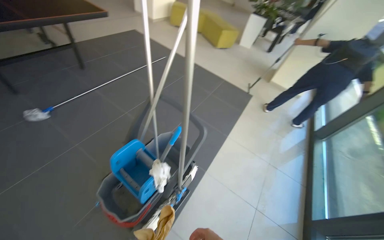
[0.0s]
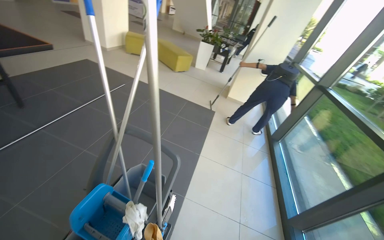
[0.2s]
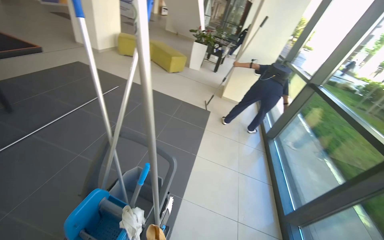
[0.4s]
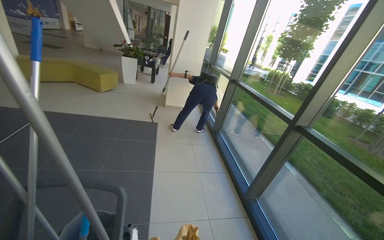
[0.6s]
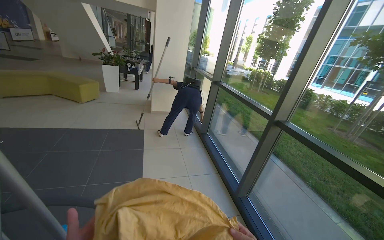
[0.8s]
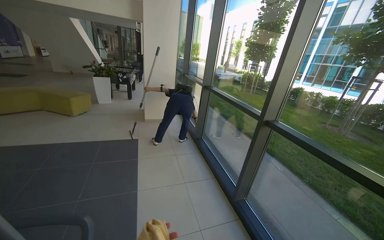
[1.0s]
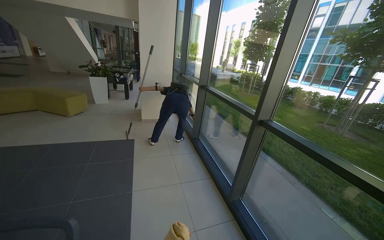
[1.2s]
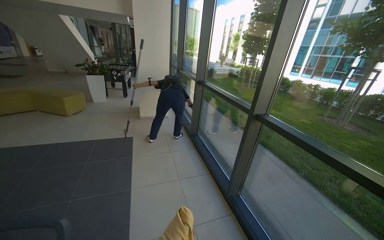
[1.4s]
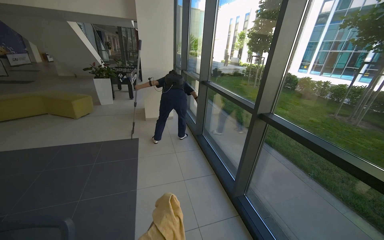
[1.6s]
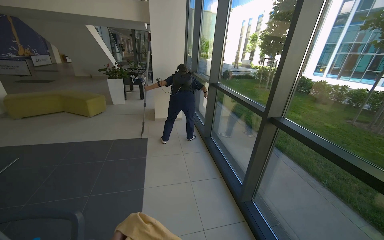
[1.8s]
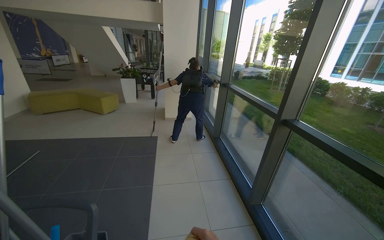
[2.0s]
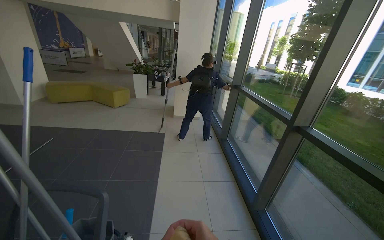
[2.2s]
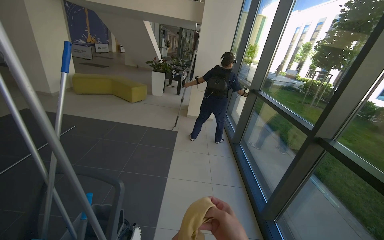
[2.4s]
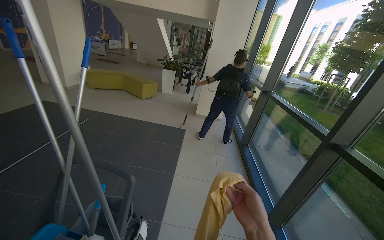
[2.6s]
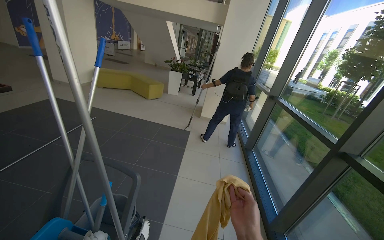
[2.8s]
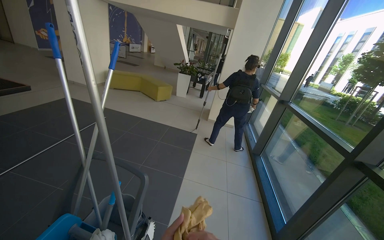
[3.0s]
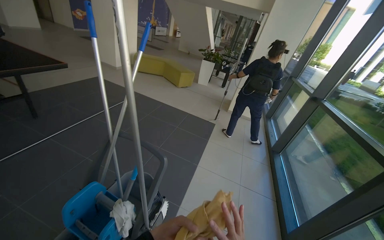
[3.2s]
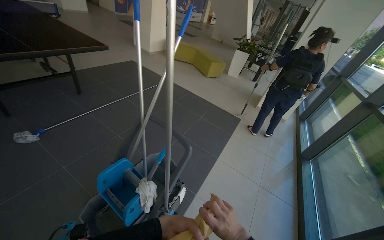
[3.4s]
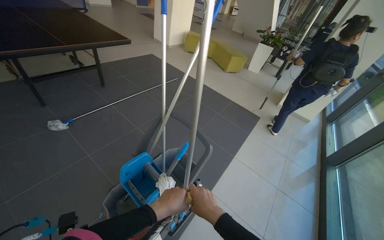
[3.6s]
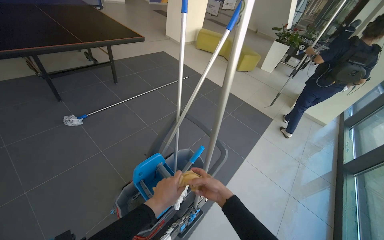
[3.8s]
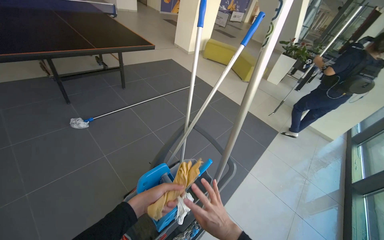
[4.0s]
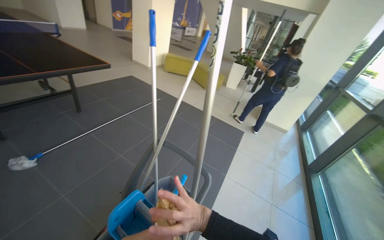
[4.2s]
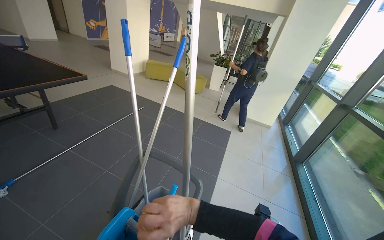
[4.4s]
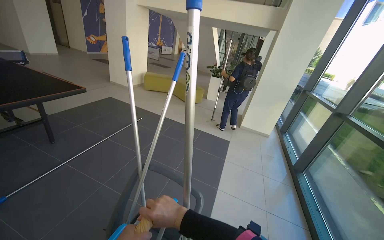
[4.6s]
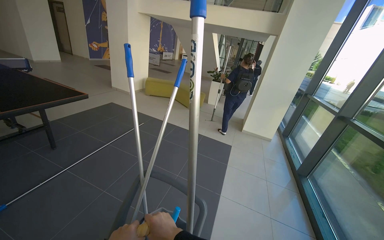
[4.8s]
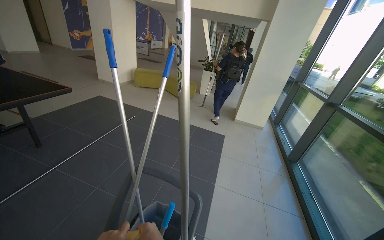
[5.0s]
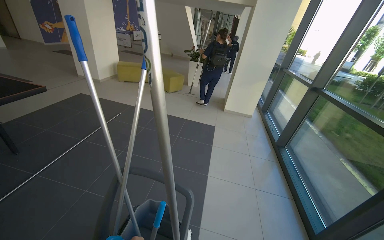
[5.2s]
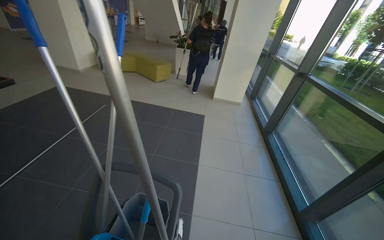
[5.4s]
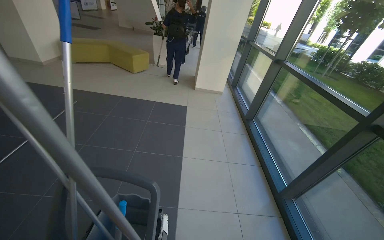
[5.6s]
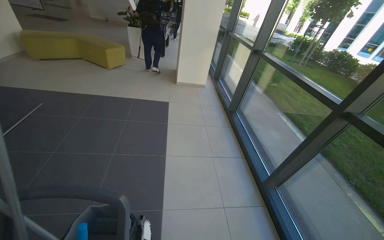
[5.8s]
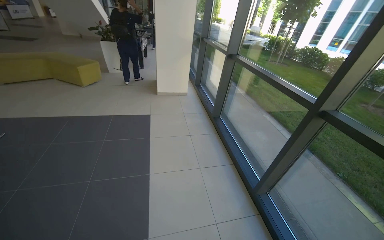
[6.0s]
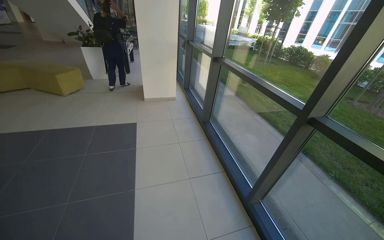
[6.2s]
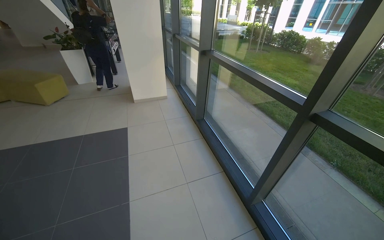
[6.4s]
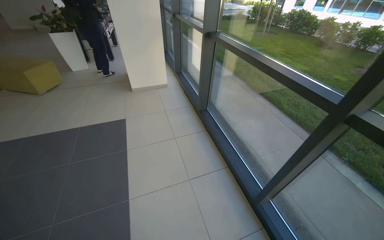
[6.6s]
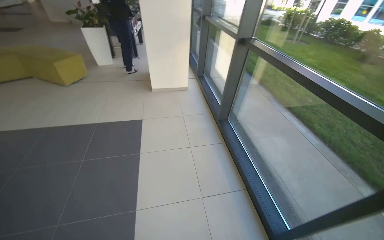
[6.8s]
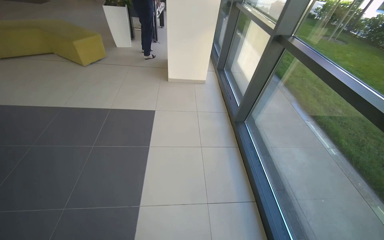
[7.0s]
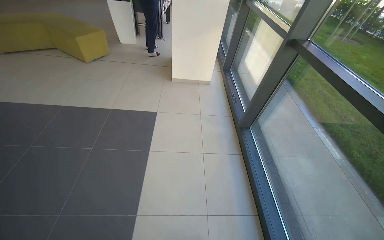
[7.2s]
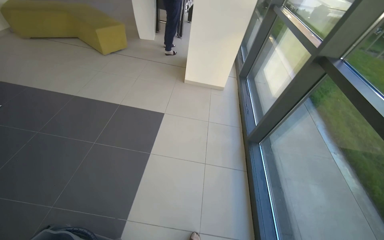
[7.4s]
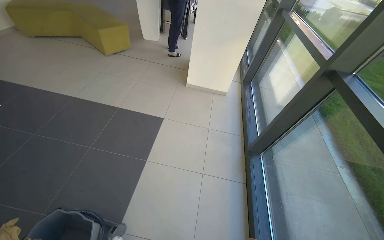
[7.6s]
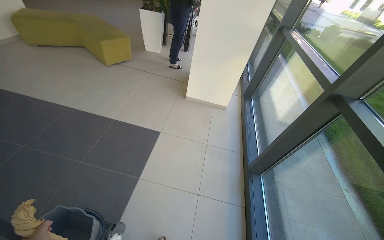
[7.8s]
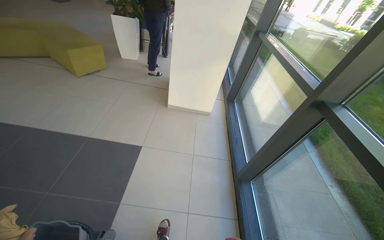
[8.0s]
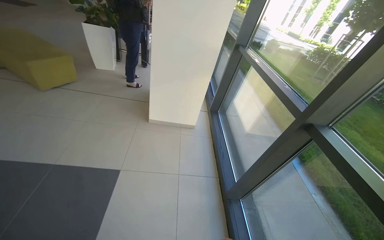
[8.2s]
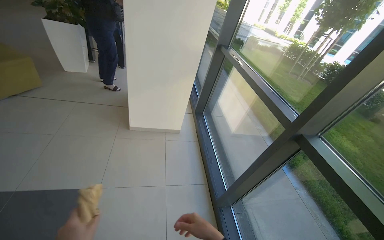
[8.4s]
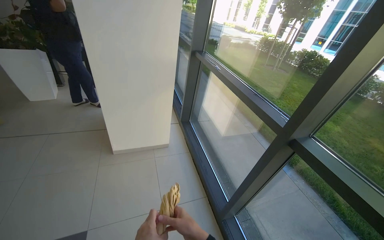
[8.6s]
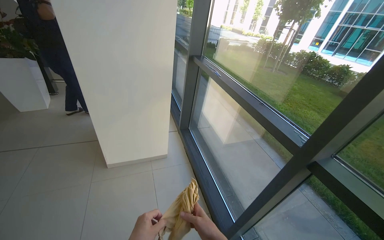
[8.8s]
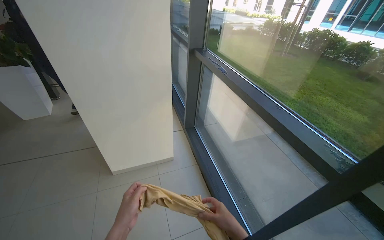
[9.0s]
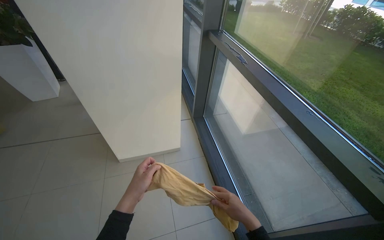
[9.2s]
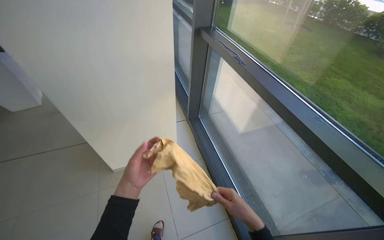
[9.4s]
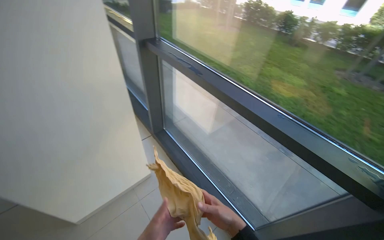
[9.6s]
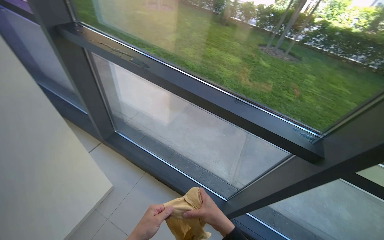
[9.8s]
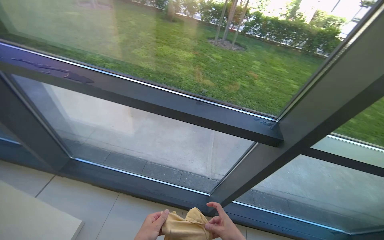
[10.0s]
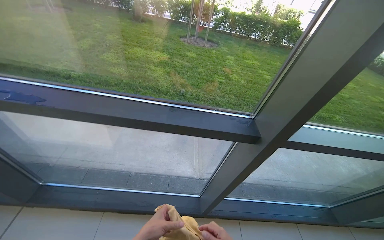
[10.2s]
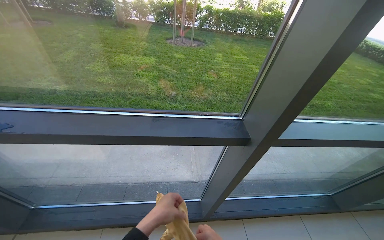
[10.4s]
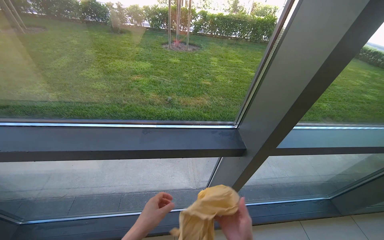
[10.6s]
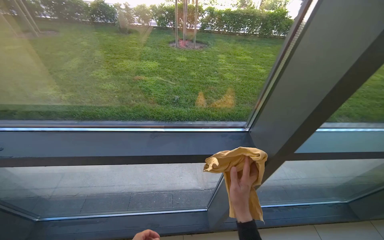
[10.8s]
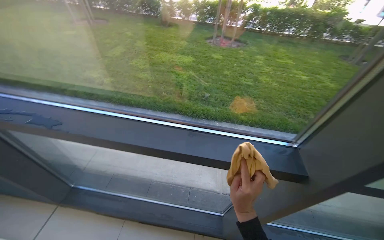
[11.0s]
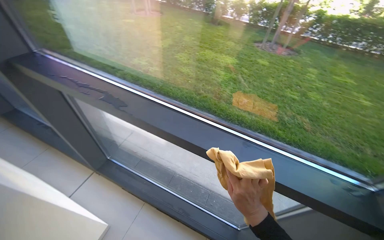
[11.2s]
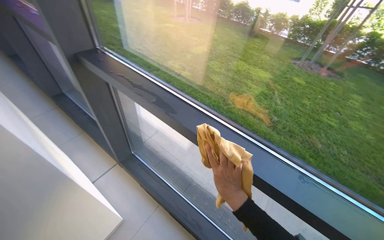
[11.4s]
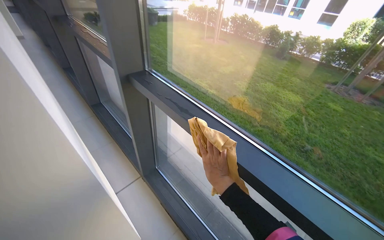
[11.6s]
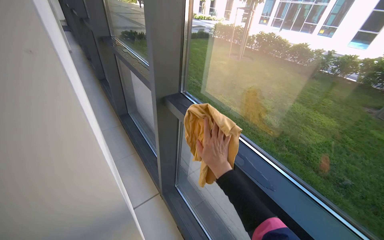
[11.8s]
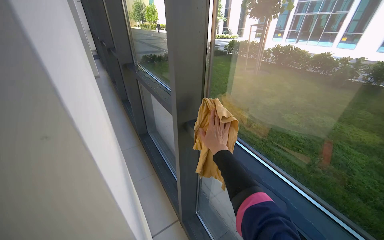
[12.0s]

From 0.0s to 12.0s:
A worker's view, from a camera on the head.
Job: cleaning windows.
The whole recording: Wiping window frames and glass. The worker wipes the window frames and glass with a cloth.
From 0.0s to 1.6s: The wearer's head swings some 50 degrees to the right. The camera pitches upward, by roughly 10 degrees.
From 1.6s to 3.0s: The head rotates approximately 30 degrees to the left.
From 4.4s to 6.0s: The wearer moves approximately 40 cm. The wearer's head swings about 35 degrees to the right.
From 6.0s to 7.6s: The camera travels about 1 m. The wearer looks some 20 degrees further to the left. The camera pitches downward, by some 15 degrees.
From 7.6s to 9.0s: The camera is carried about 1 m. The wearer looks roughly 30 degrees further to the right.
From 9.0s to 10.4s: The head turns to the right by roughly 75 degrees. The wearer looks some 15 degrees further downward.
From 10.4s to 12.0s: The camera is carried some 60 cm. The head turns to the left by about 60 degrees. The wearer looks roughly 15 degrees further upward.

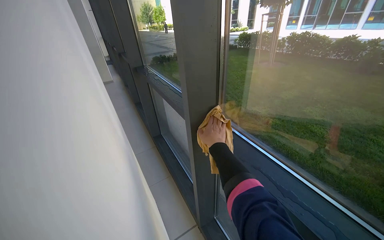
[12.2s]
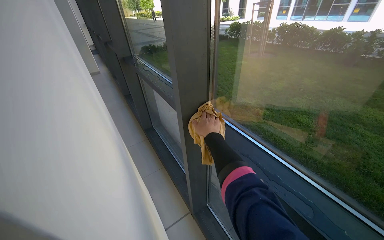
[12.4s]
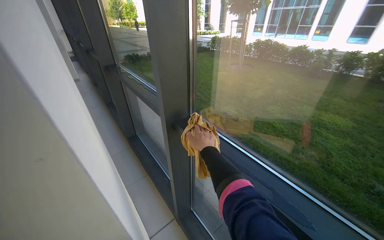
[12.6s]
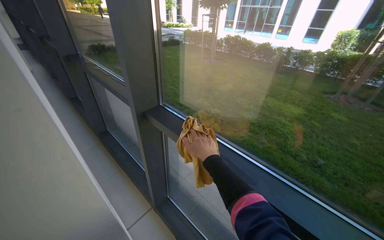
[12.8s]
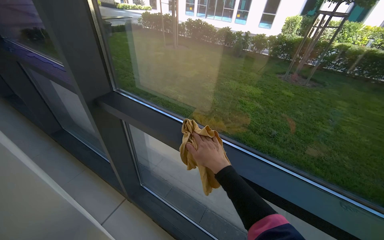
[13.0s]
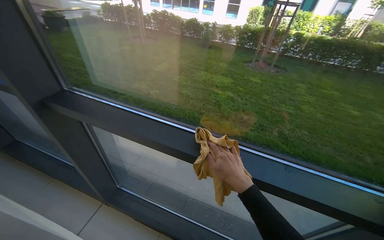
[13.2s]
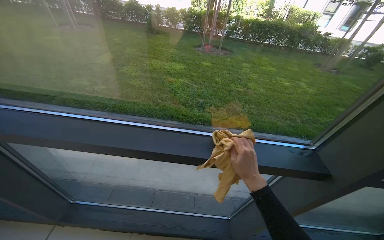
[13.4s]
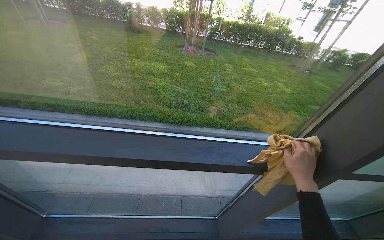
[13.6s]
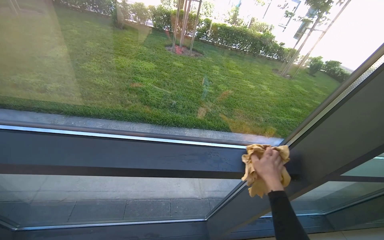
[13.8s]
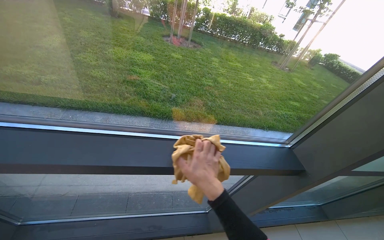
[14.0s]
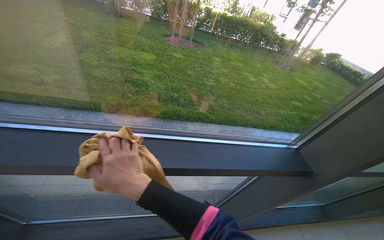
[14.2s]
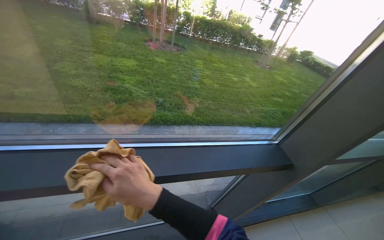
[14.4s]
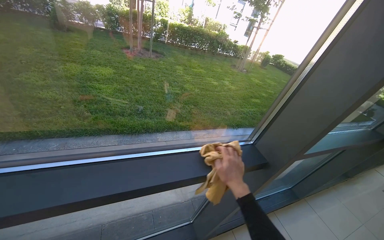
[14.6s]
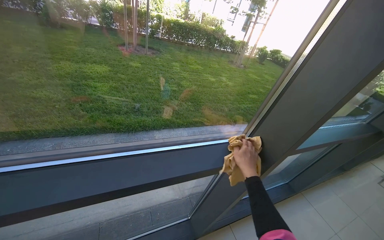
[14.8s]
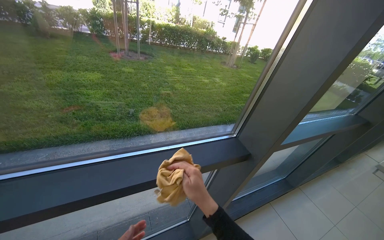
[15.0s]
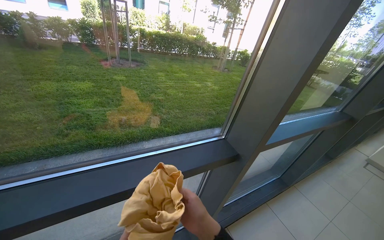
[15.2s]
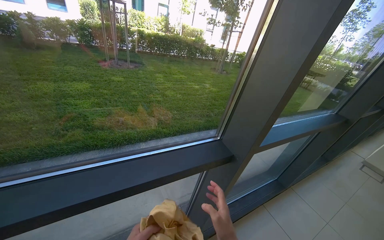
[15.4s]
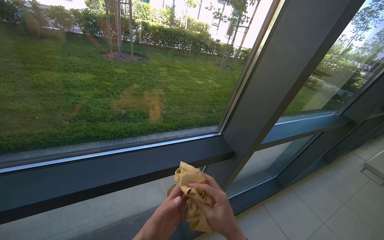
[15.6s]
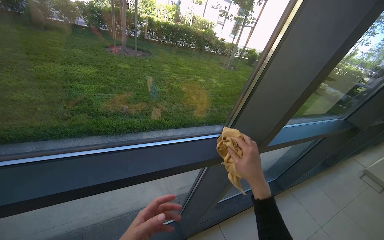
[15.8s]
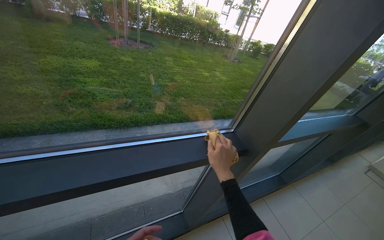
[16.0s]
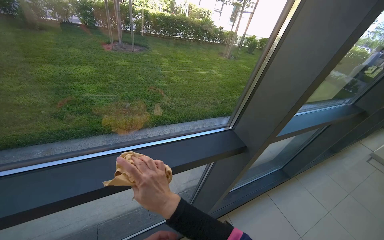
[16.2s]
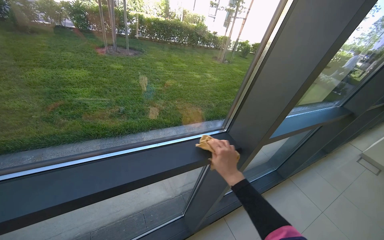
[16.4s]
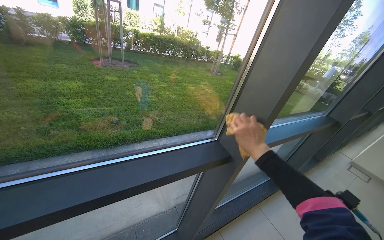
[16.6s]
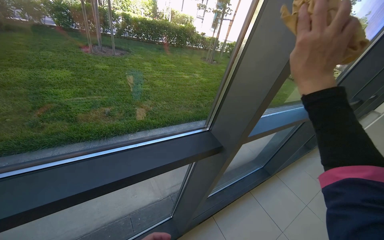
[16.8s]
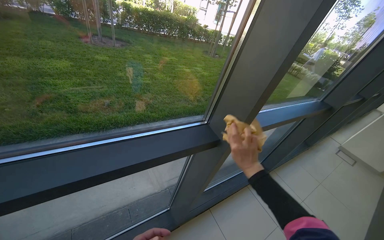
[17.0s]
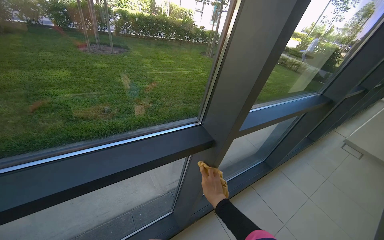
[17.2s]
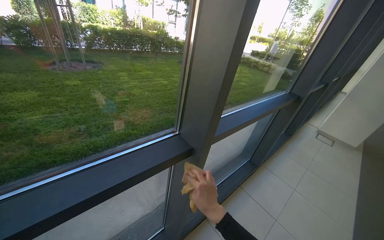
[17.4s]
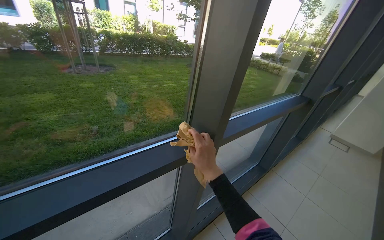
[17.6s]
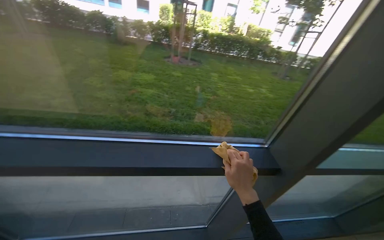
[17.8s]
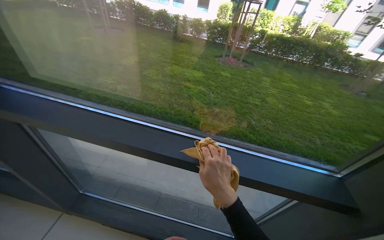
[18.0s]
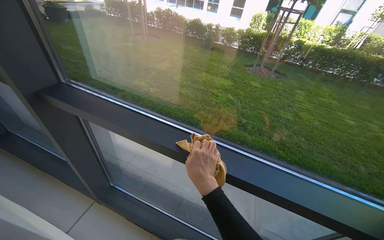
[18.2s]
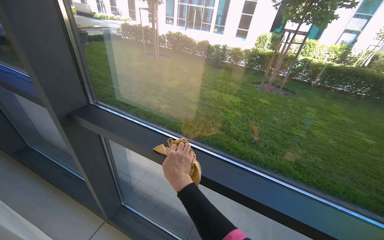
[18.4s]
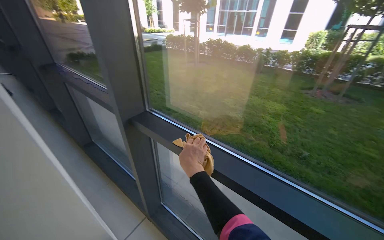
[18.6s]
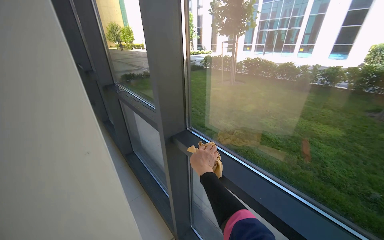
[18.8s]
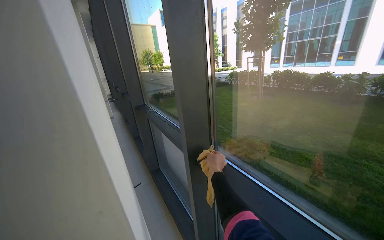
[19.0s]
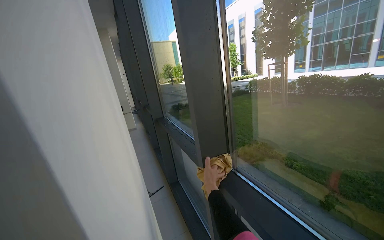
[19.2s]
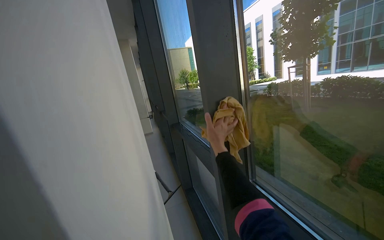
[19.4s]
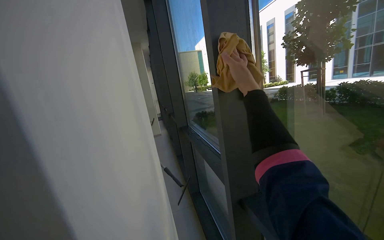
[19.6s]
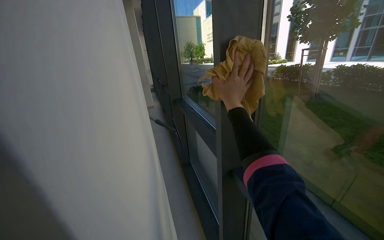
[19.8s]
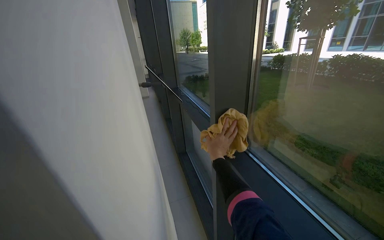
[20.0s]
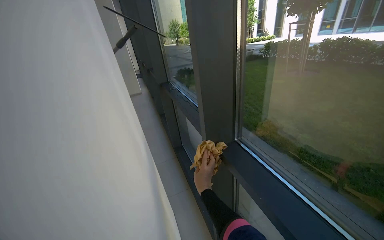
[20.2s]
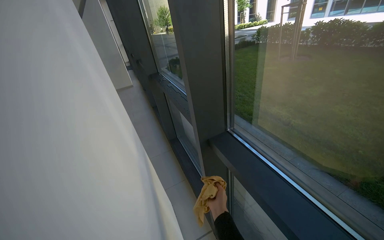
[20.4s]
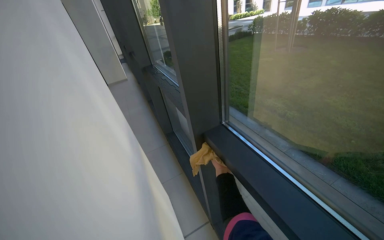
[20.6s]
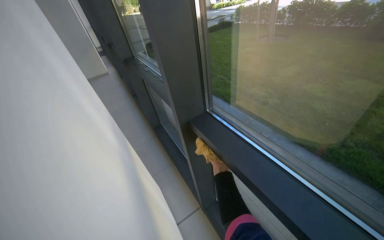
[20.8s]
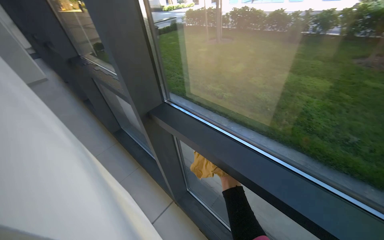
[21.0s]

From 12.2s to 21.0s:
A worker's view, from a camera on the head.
Job: cleaning windows.
The whole recording: Wiping window frames and glass. The worker wipes the window frames and glass with a cloth.
From 12.2s to 13.6s: The wearer looks roughly 65 degrees further to the right. The view tips downward by about 15 degrees.
From 13.6s to 15.2s: The wearer looks approximately 25 degrees further to the right. The right hand swings left and right, roughly 40 cm each way, with 2 reversals.
From 15.2s to 16.6s: The right hand swings left and right, about 25 cm each way, with 2 reversals.
From 16.6s to 18.0s: The wearer's head swings roughly 40 degrees to the left.
From 18.0s to 19.6s: The wearer's head swings some 65 degrees to the left. The view tilts about 30 degrees upward.
From 19.6s to 21.0s: The wearer's head swings roughly 30 degrees to the right. The view tilts approximately 25 degrees downward. The right hand travels down the picture by roughly 70 cm.
